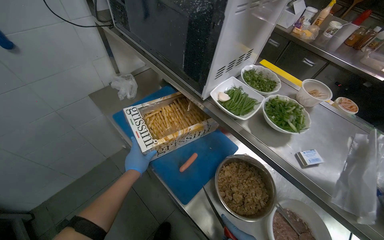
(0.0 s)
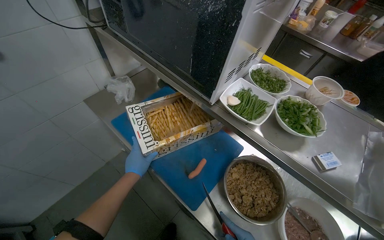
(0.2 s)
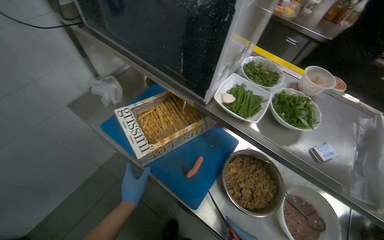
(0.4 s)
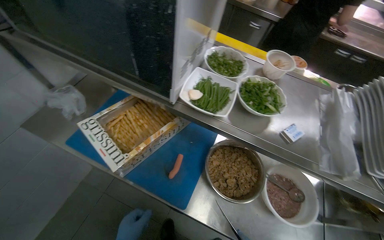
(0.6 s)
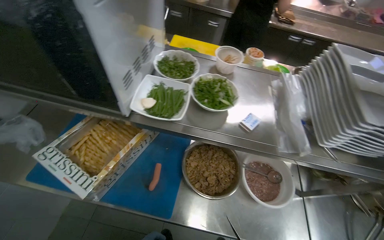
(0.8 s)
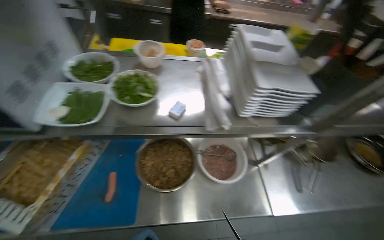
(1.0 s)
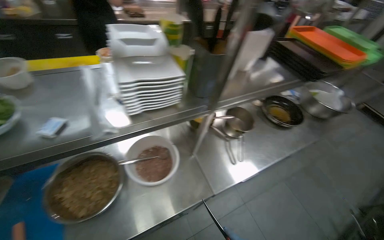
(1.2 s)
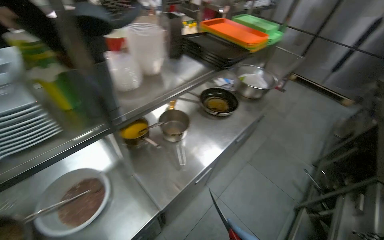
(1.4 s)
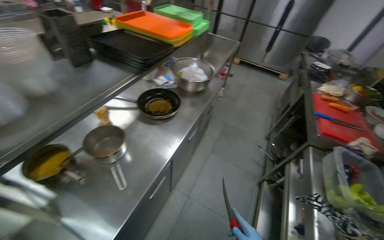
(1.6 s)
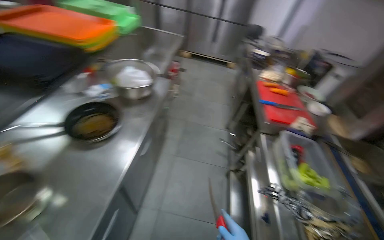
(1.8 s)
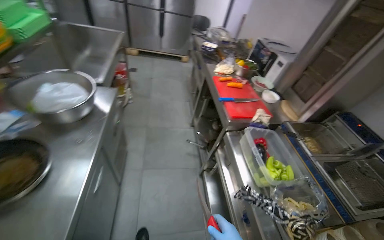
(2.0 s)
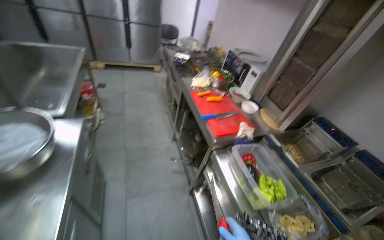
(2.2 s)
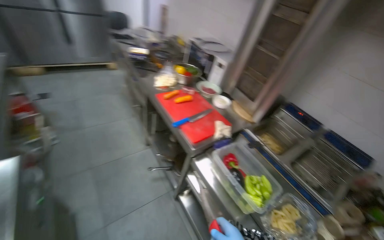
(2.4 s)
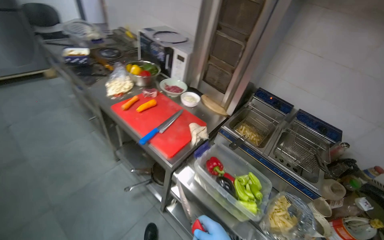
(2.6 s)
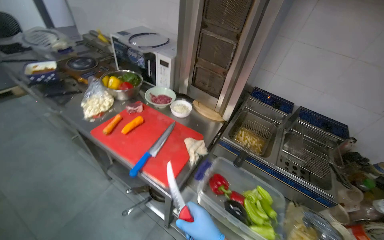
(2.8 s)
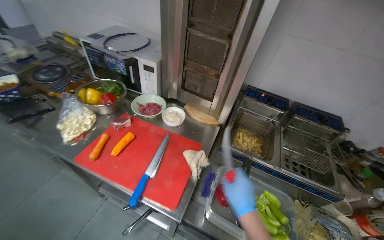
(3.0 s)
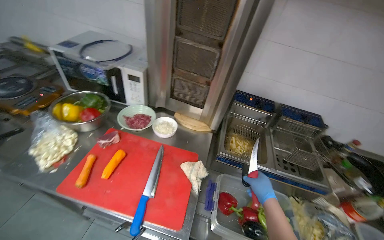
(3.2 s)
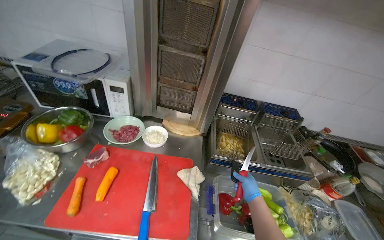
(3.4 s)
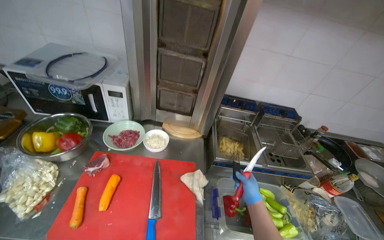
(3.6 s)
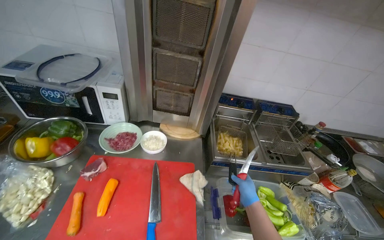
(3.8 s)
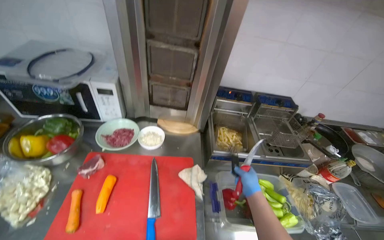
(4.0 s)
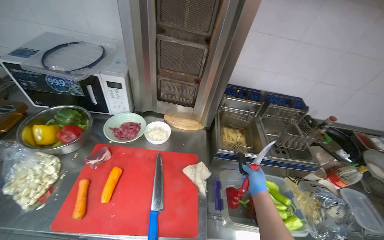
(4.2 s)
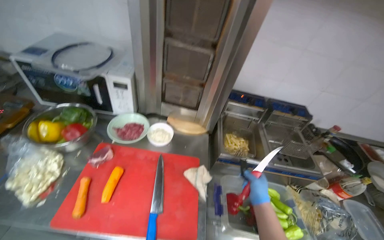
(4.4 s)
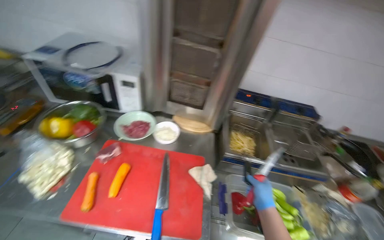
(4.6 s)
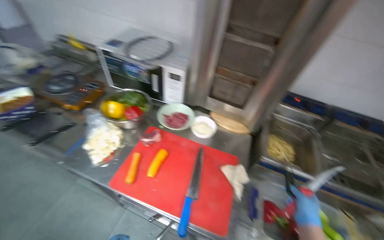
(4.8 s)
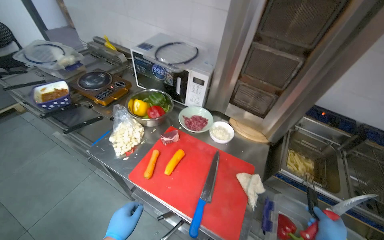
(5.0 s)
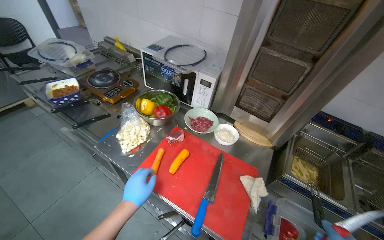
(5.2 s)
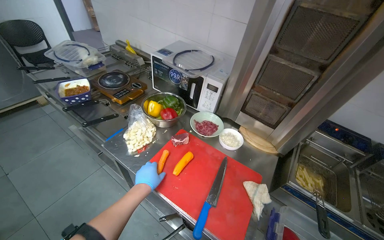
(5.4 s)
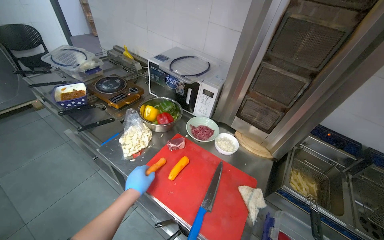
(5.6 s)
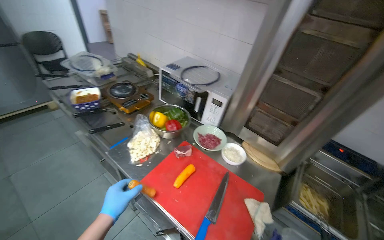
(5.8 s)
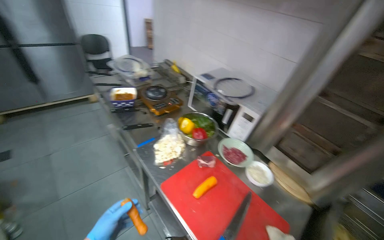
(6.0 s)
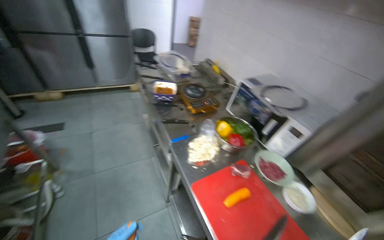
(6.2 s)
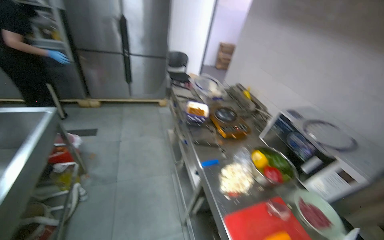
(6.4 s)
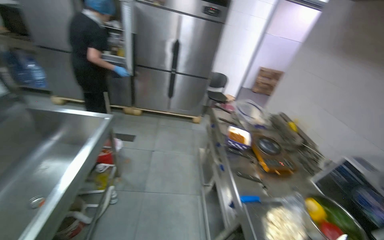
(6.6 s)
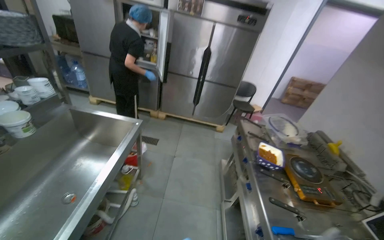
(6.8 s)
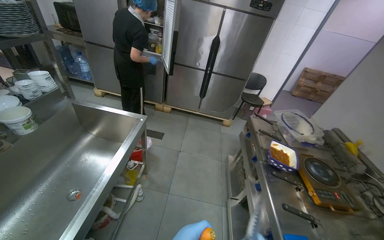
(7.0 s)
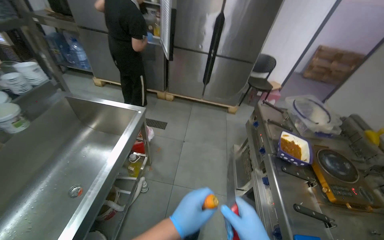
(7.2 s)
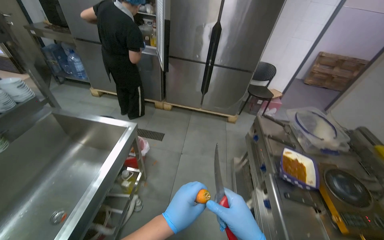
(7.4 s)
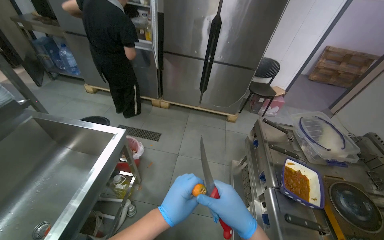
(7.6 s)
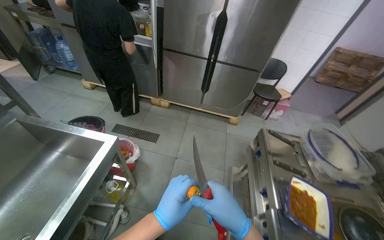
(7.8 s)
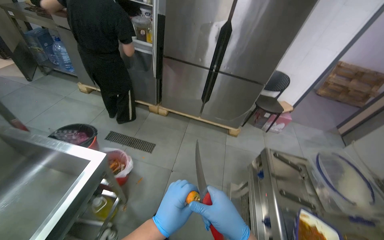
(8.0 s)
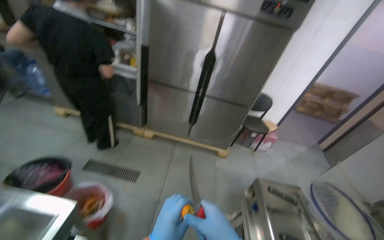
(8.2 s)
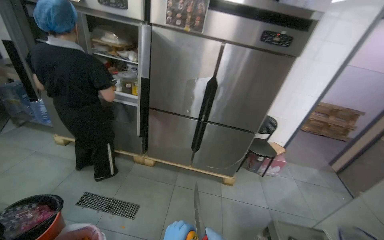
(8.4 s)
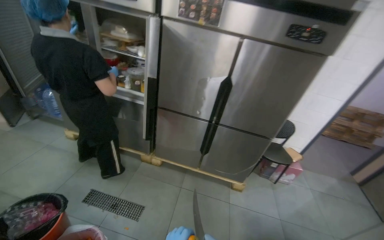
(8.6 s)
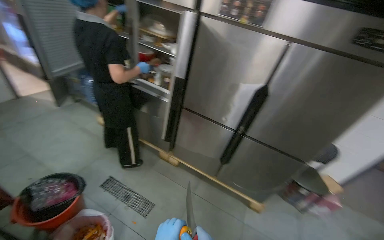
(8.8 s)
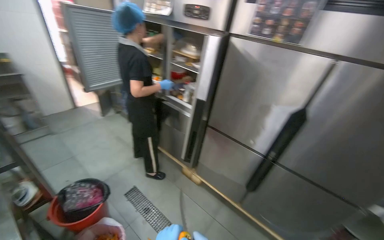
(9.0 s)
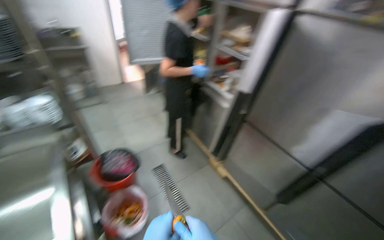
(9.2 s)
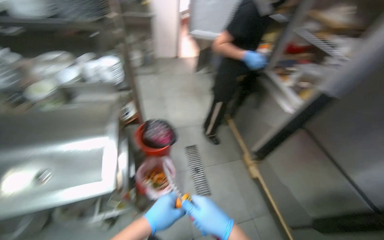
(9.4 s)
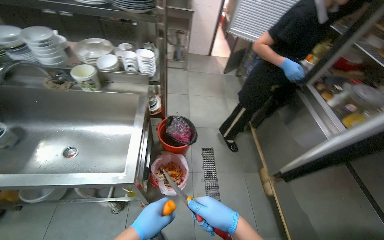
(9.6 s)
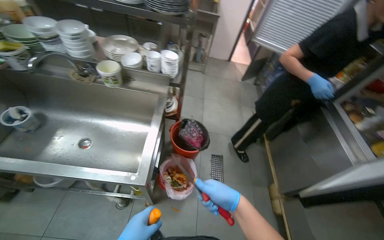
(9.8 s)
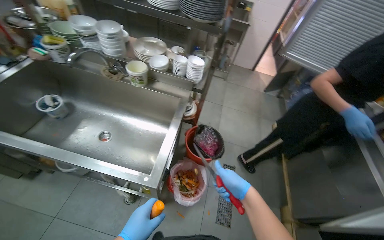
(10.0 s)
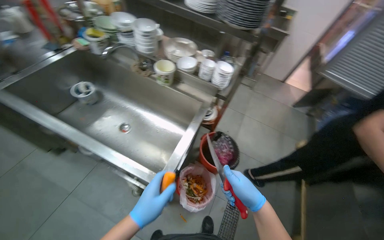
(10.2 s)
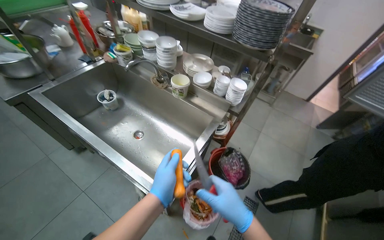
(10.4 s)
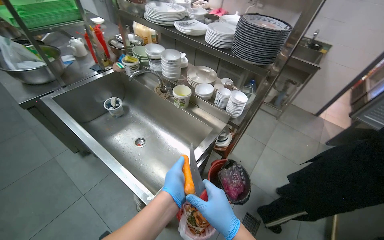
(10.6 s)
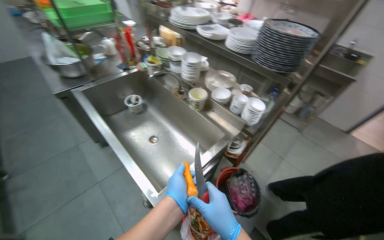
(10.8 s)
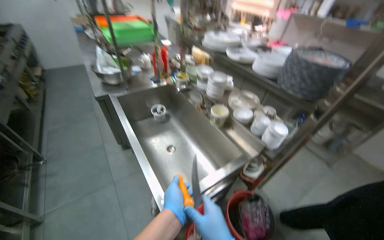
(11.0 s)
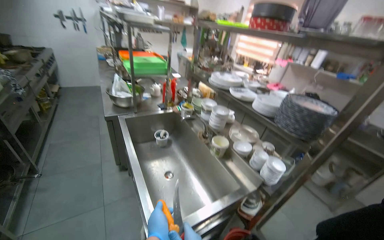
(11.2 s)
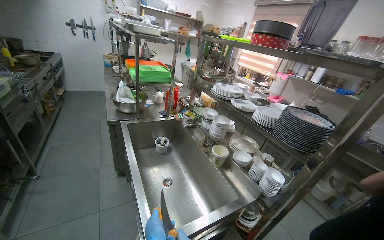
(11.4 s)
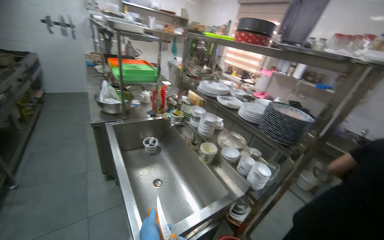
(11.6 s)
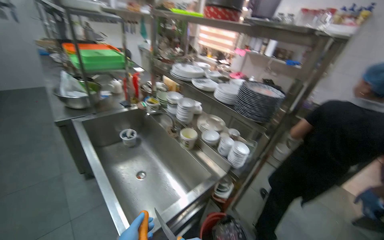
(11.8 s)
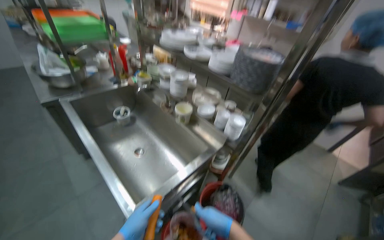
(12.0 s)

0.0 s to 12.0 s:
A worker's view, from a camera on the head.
Job: preparing food.
The whole recording: Peeling carrots and performing other tasks. The worker peels the carrots and performs other tasks in between.
0.0 to 1.6 s: The head travels about 70 cm. The head rotates roughly 105 degrees to the right.
1.6 to 3.0 s: The wearer moves some 1 m. The head rotates approximately 90 degrees to the right. The view tilts some 15 degrees downward.
3.0 to 4.4 s: The wearer looks roughly 20 degrees further to the right. The right hand goes approximately 10 cm farther from the camera.
6.0 to 7.6 s: The head travels approximately 70 cm. The wearer looks about 50 degrees further to the left.
7.6 to 9.0 s: The camera is carried about 80 cm. The head turns to the left by approximately 25 degrees. The view tilts some 15 degrees upward.
9.0 to 10.4 s: The head rotates about 85 degrees to the left.

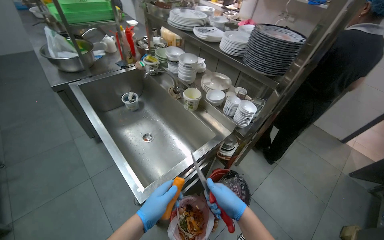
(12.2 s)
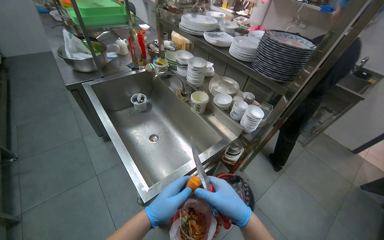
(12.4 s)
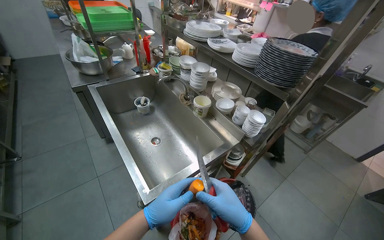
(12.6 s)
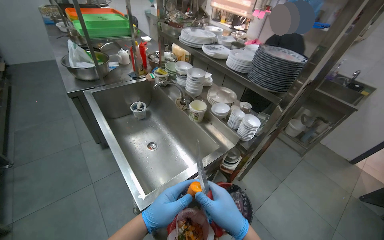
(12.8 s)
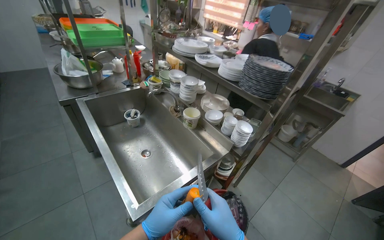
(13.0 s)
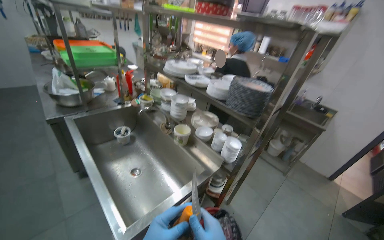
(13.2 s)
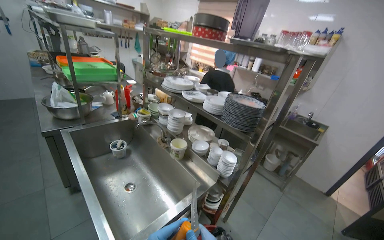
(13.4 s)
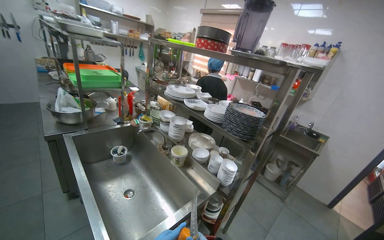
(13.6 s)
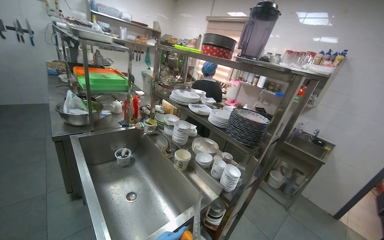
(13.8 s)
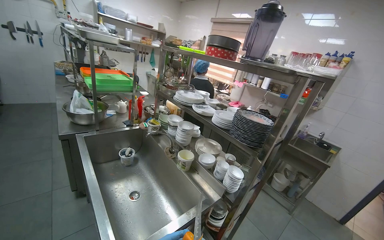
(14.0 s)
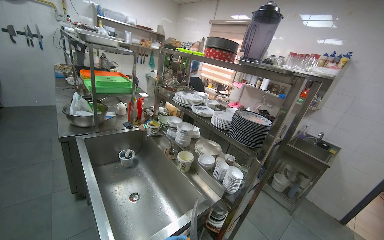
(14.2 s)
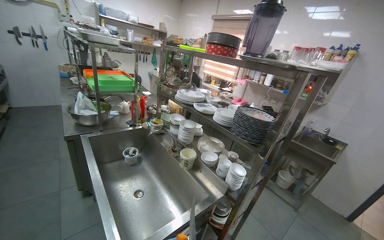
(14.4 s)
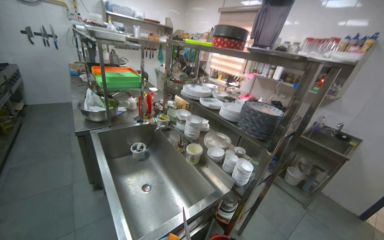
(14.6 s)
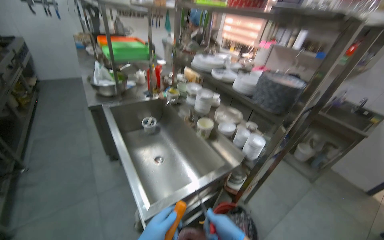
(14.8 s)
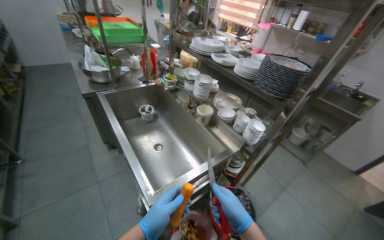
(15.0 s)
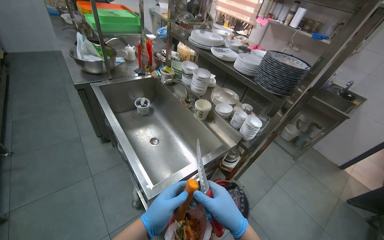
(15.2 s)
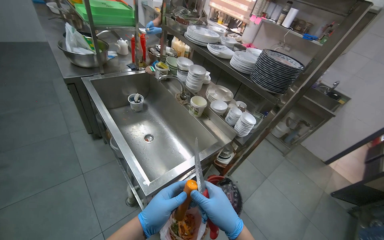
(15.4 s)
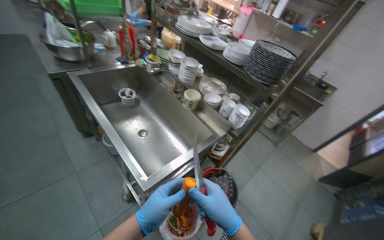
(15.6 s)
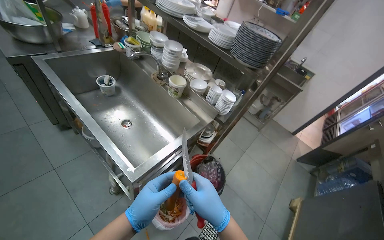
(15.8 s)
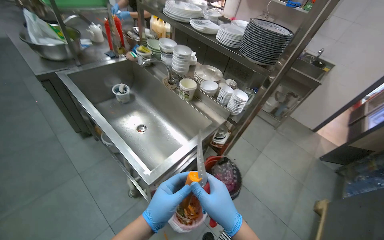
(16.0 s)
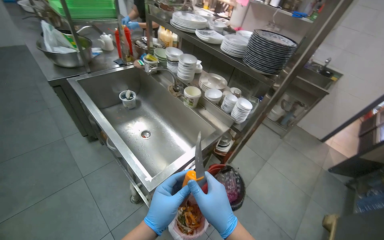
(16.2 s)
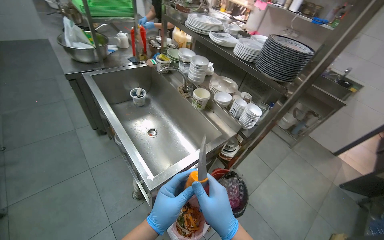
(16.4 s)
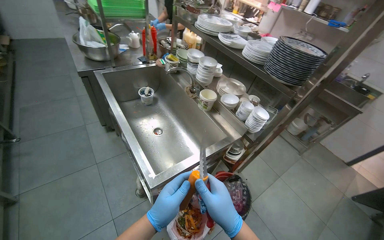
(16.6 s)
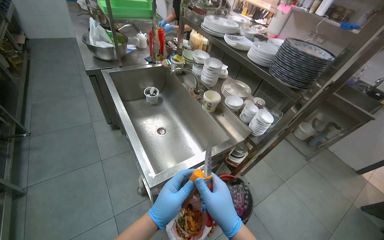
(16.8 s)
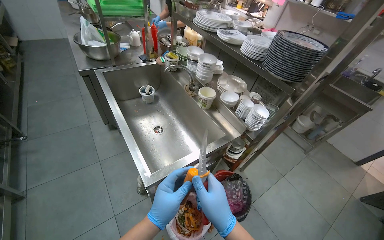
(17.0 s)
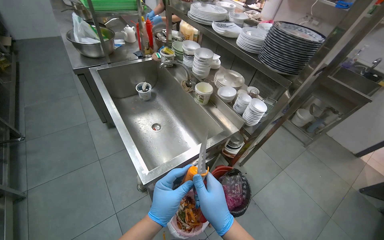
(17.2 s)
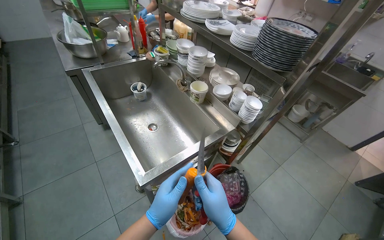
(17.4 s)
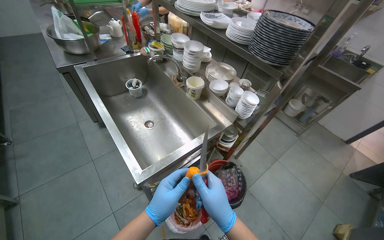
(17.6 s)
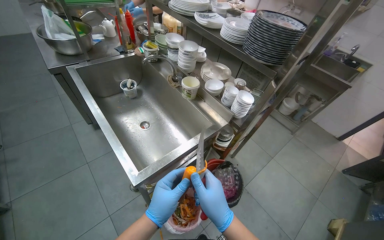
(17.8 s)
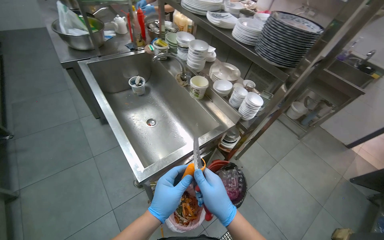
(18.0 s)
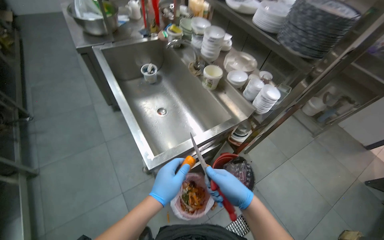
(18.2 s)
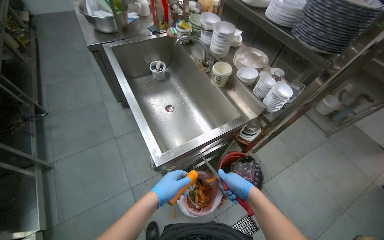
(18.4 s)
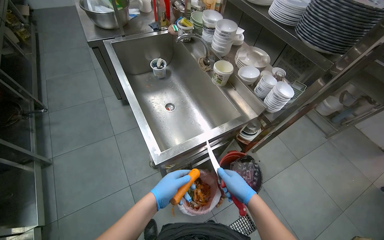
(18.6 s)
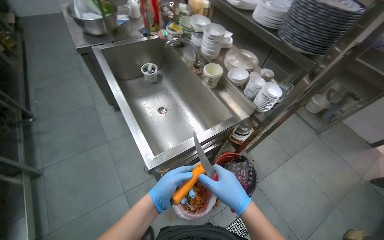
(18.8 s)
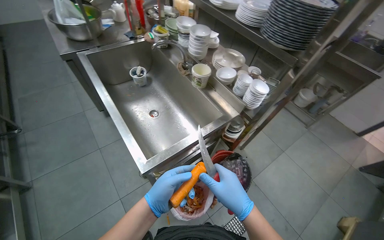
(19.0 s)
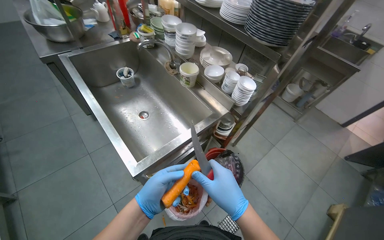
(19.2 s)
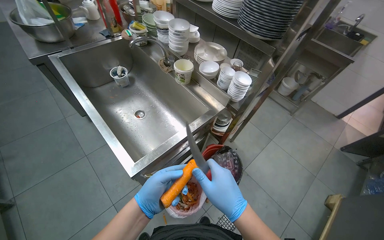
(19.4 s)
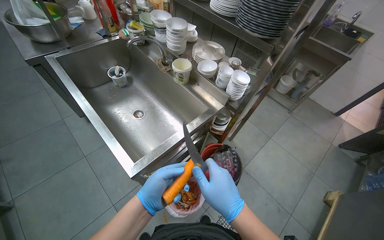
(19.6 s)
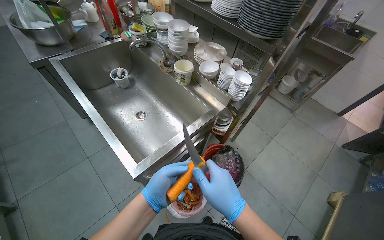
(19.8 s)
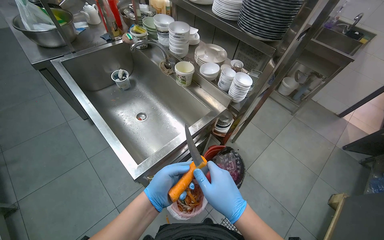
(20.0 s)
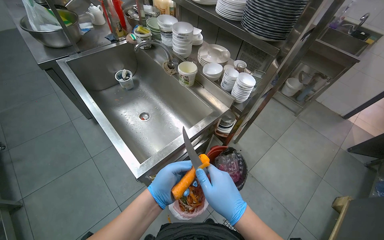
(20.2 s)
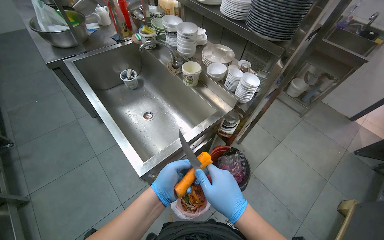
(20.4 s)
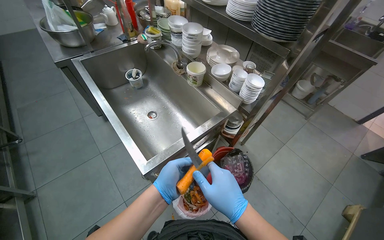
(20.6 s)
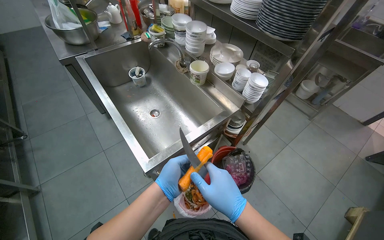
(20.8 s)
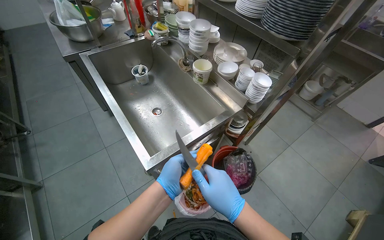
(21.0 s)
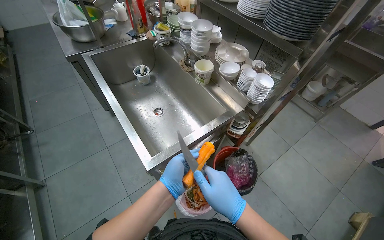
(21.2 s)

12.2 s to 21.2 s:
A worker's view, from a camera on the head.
Job: preparing food.
The whole recording: Peeling carrots and performing other tasks. The worker peels the carrots and performs other tasks in between.
12.2 to 13.8 s: The camera pitches upward, by roughly 25 degrees.
13.8 to 15.2 s: The view tilts approximately 20 degrees downward.
15.2 to 16.6 s: The hands make small movements and keep their place.
16.6 to 18.2 s: The right hand is displaced to the right by roughly 10 cm.
18.2 to 21.2 s: The hands make small movements and keep their place.
